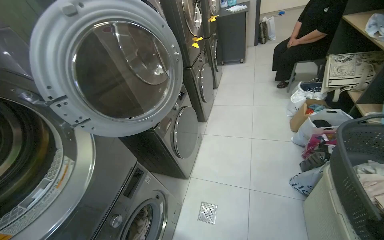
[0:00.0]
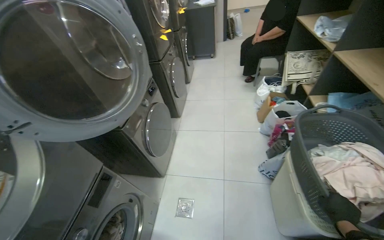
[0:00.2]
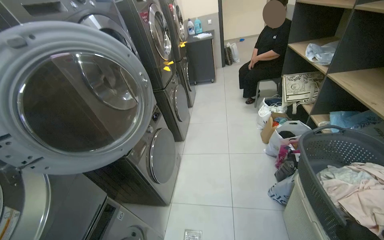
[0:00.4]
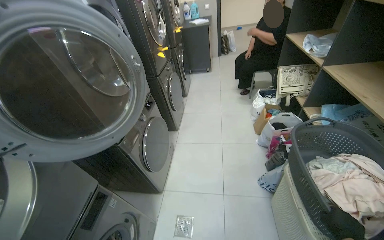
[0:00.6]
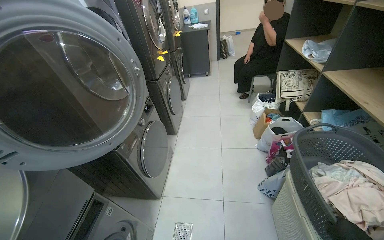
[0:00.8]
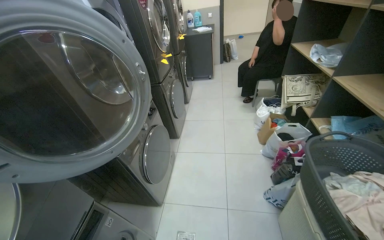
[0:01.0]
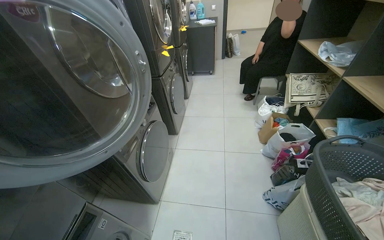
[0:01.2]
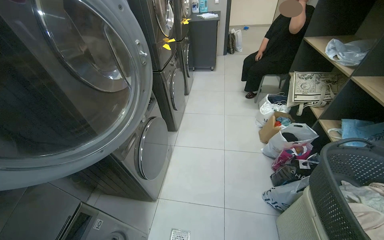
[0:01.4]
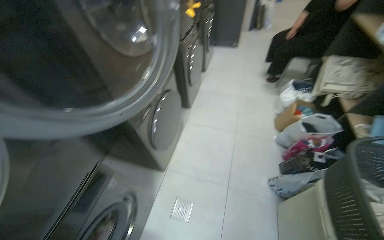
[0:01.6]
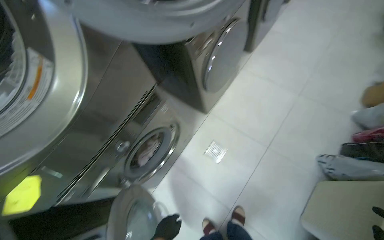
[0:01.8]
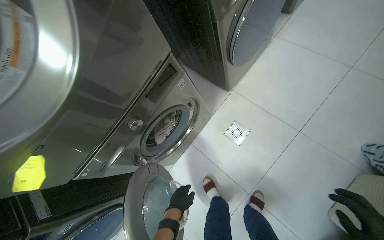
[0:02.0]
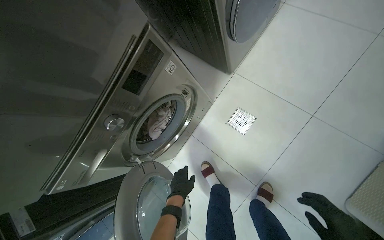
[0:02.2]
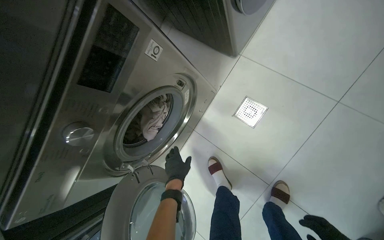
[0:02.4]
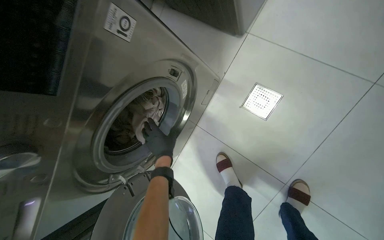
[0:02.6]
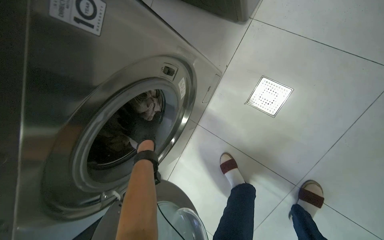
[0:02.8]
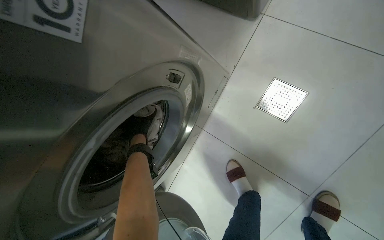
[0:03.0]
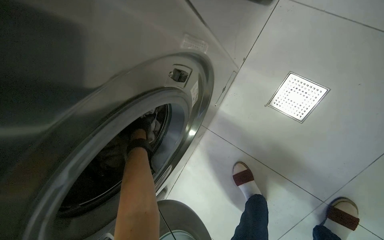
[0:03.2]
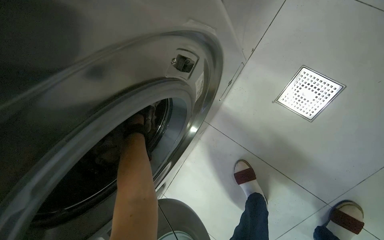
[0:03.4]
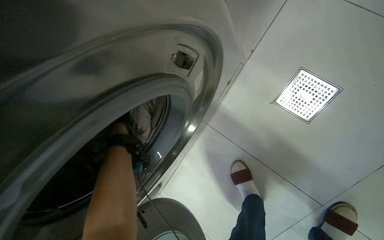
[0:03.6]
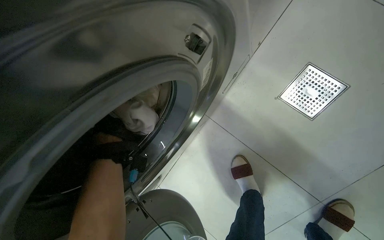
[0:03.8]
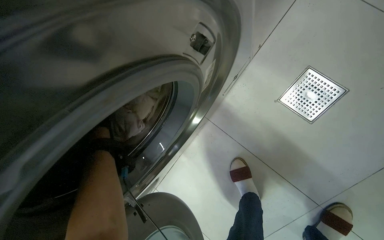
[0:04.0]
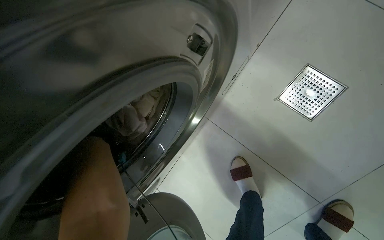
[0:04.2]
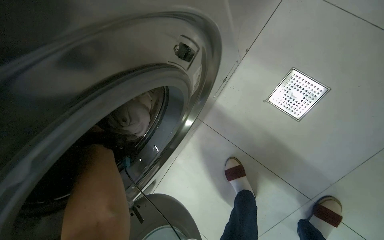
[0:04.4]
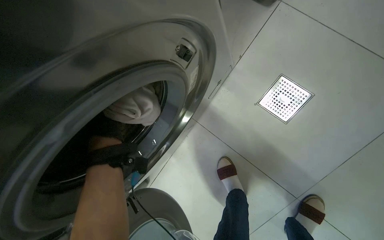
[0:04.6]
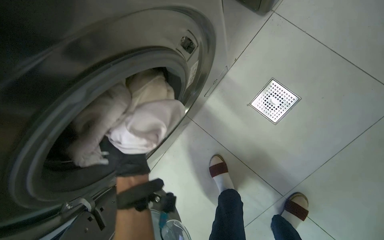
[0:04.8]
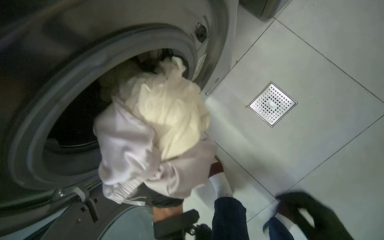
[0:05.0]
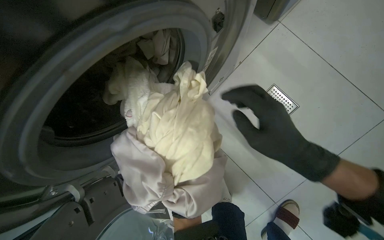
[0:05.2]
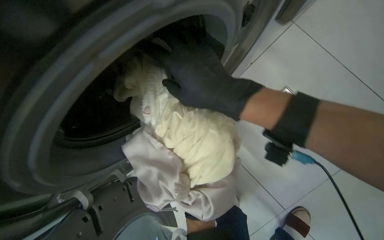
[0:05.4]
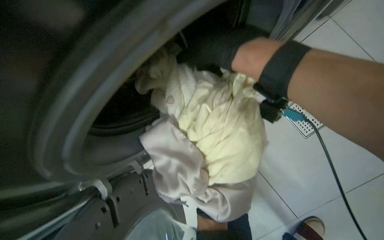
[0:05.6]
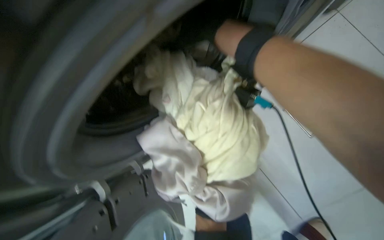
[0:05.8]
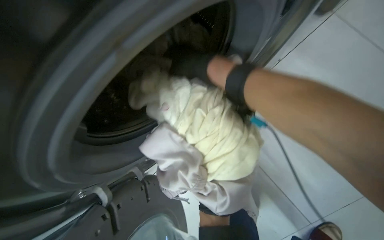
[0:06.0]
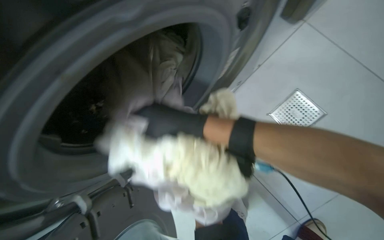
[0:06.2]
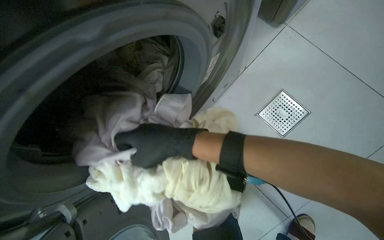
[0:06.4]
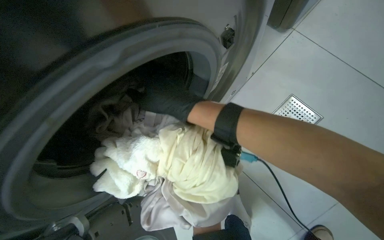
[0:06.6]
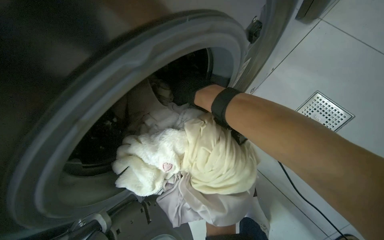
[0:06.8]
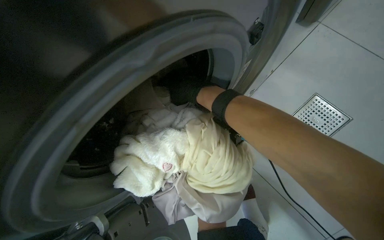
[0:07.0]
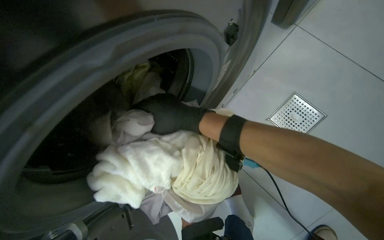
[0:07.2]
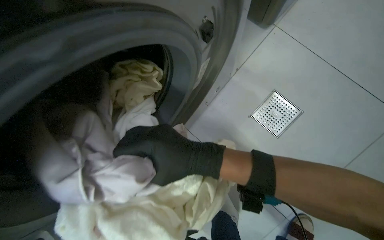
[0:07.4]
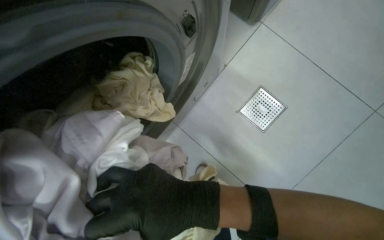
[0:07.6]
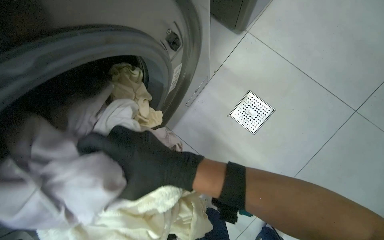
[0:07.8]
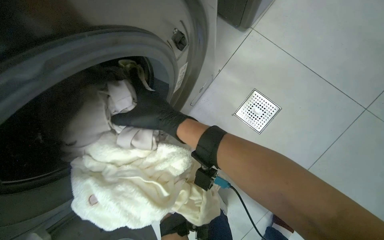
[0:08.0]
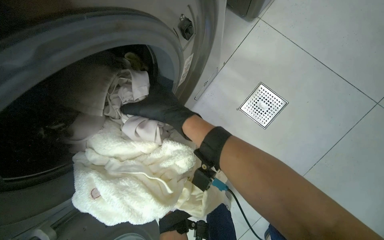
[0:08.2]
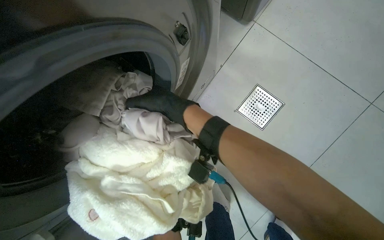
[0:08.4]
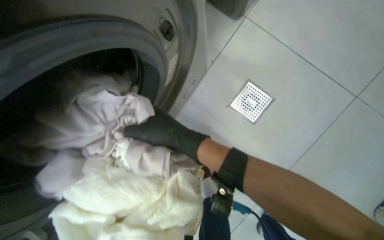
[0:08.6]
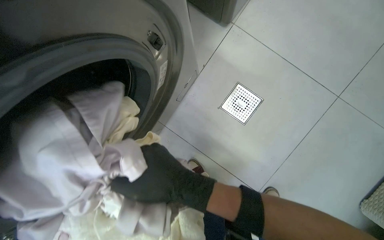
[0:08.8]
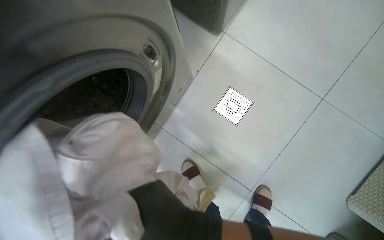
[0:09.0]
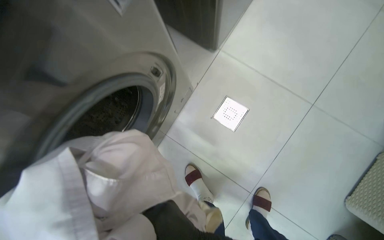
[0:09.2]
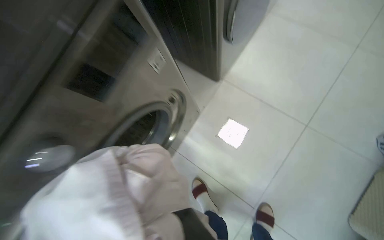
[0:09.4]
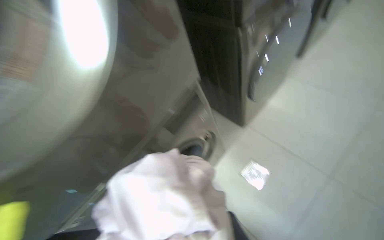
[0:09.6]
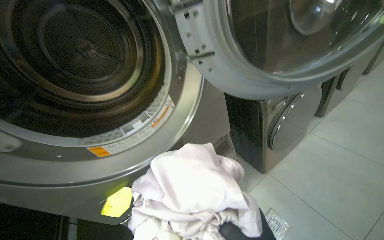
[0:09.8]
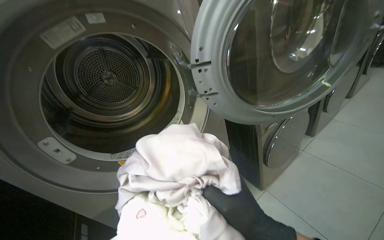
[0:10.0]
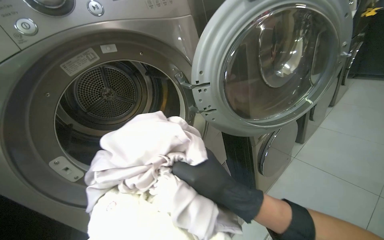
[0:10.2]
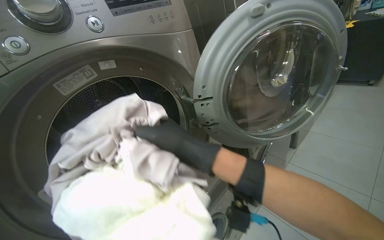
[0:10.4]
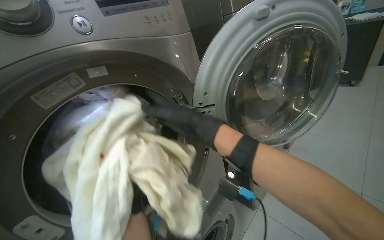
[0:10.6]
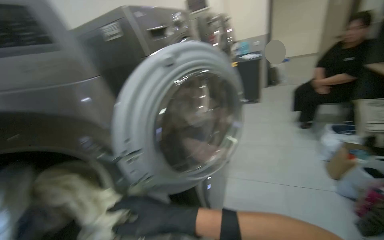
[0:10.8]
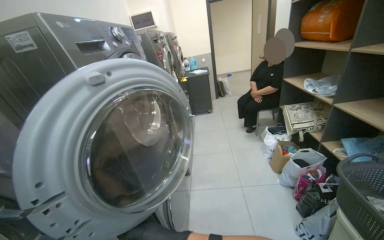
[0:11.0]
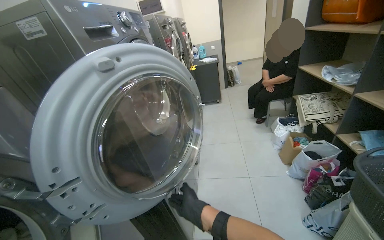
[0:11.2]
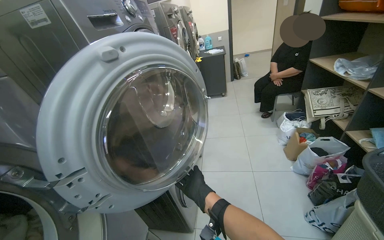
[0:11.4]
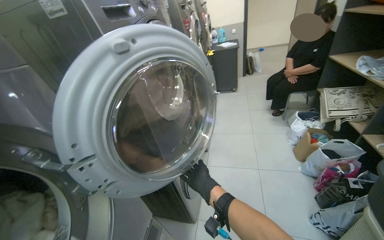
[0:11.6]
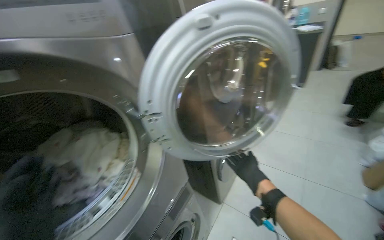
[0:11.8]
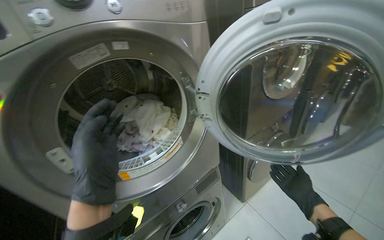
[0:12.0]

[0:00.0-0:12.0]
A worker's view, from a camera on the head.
Job: managing laundry.
The whole recording: Transferring laundry to dryer. The worker unloads clothes from a washing machine and loads them into a dryer, then sets the dryer cycle.
0:01.6 to 0:03.0: The camera is carried roughly 70 cm. The camera is aimed about 30 degrees further to the left. The camera pitches downward, by some 45 degrees.
0:03.0 to 0:04.4: The left hand moves to the left, about 20 cm.
0:06.0 to 0:07.6: The right hand moves down the picture and nearer to the camera, approximately 25 cm.
0:07.6 to 0:09.0: The head turns to the right by roughly 20 degrees. The right hand travels up the picture and back again, some 15 cm each way.
0:09.0 to 0:10.4: The camera is carried roughly 90 cm. The wearer looks some 20 degrees further to the left. The wearer looks about 55 degrees further upward.

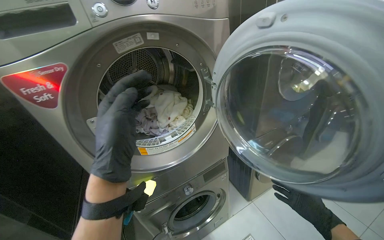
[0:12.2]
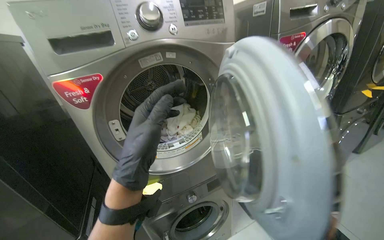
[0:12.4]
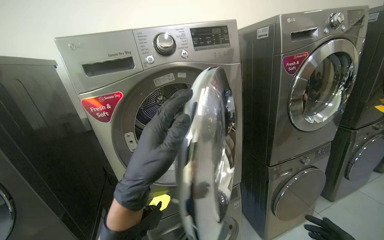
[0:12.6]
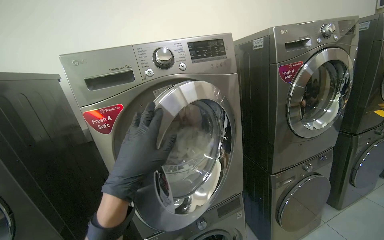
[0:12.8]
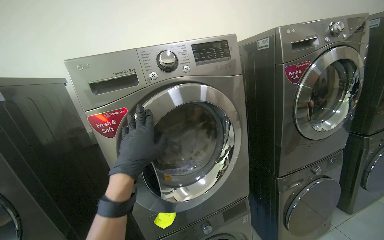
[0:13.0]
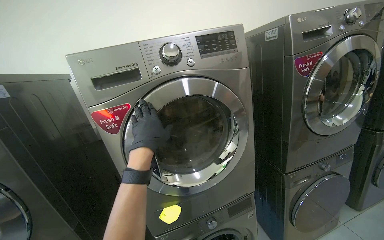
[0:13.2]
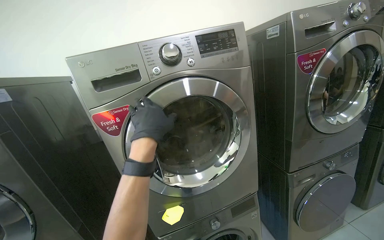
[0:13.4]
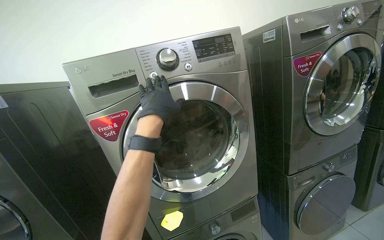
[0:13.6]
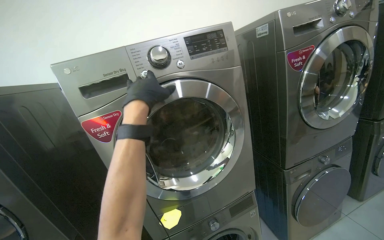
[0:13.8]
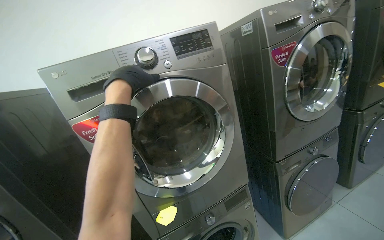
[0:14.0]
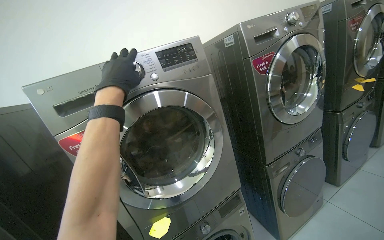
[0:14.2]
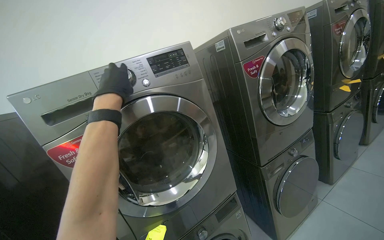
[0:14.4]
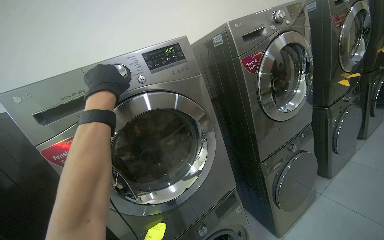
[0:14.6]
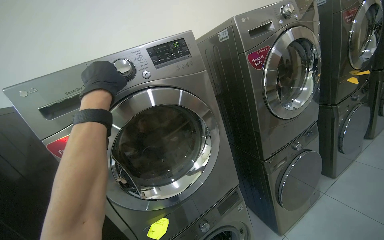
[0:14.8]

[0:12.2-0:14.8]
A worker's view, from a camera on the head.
Job: managing laundry.
The whole recording: Transferring laundry to dryer. The worker unloads clothes from a washing machine and loads them into a dryer, then sets the dryer cycle.
0:12.2 to 0:13.4: The camera pitches upward, by some 15 degrees. The left hand shifts roughly 10 cm farther from the camera.
0:13.4 to 0:14.8: The left hand goes about 20 cm up the picture.

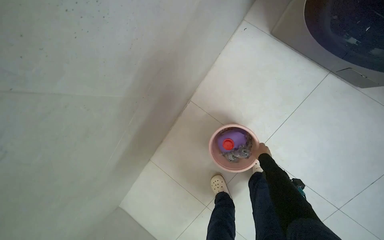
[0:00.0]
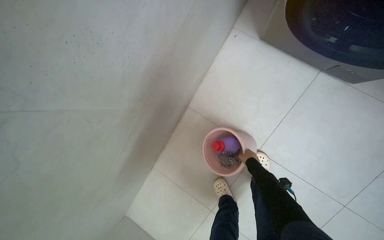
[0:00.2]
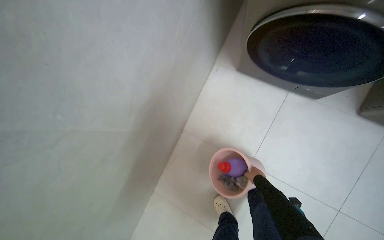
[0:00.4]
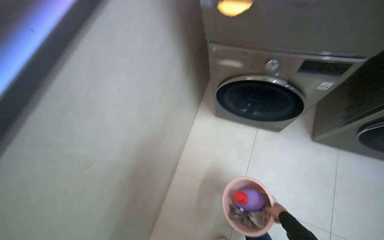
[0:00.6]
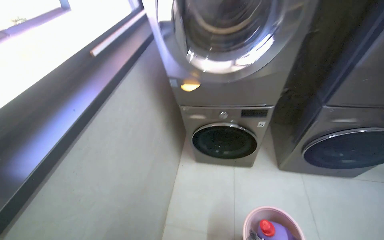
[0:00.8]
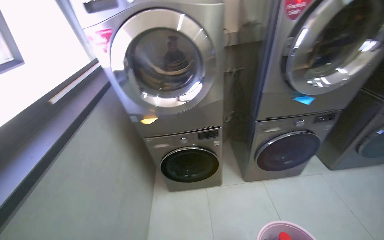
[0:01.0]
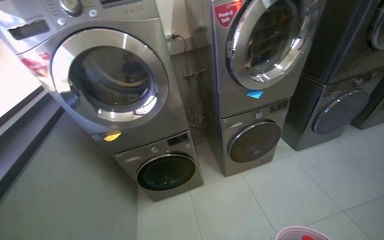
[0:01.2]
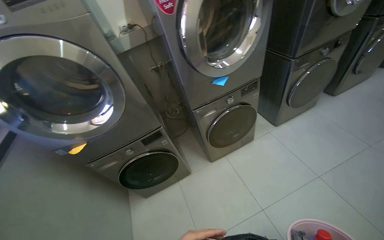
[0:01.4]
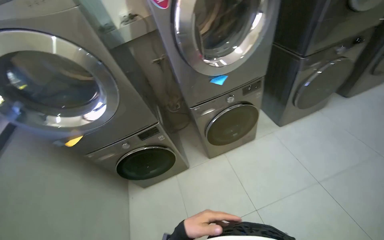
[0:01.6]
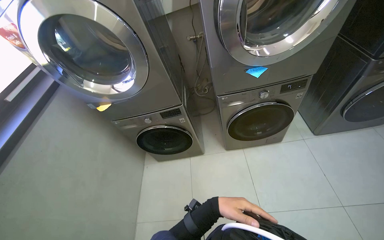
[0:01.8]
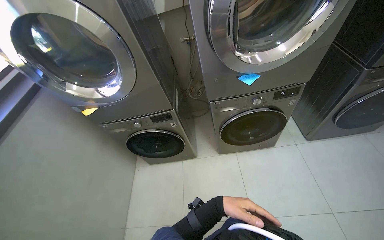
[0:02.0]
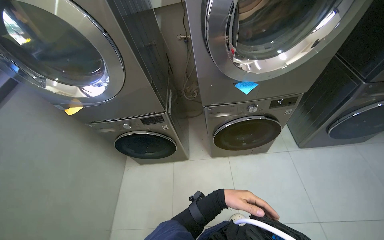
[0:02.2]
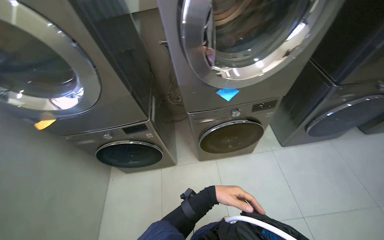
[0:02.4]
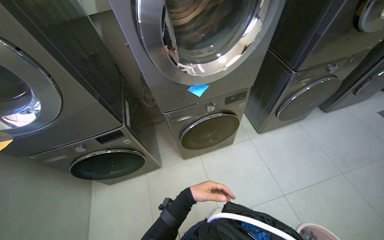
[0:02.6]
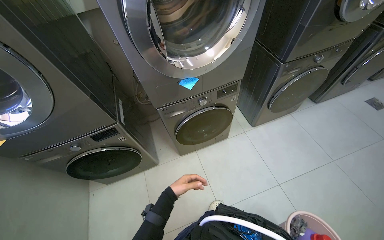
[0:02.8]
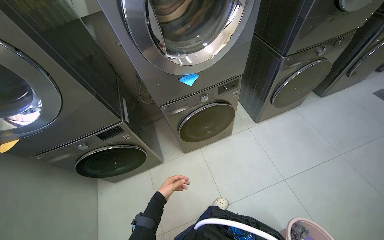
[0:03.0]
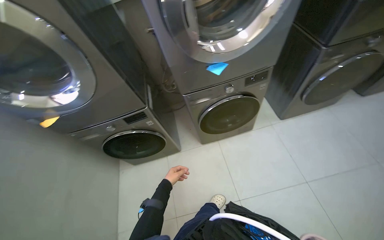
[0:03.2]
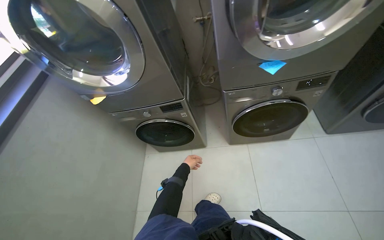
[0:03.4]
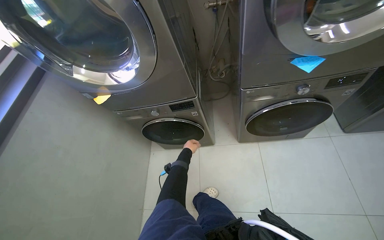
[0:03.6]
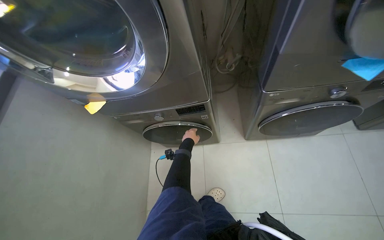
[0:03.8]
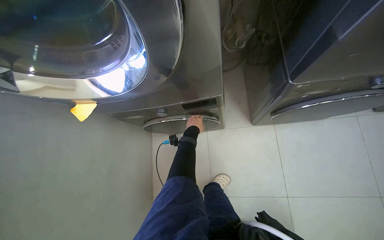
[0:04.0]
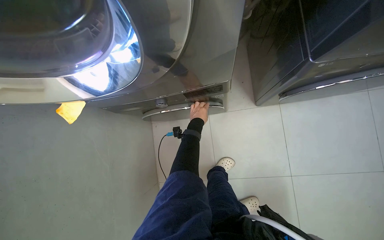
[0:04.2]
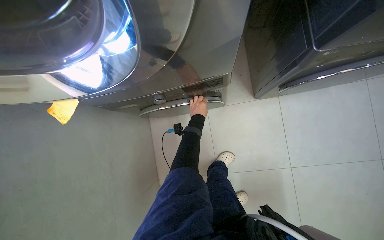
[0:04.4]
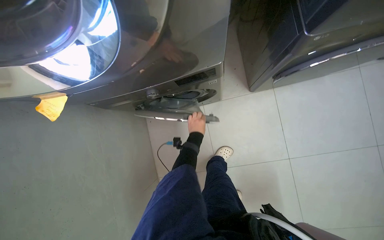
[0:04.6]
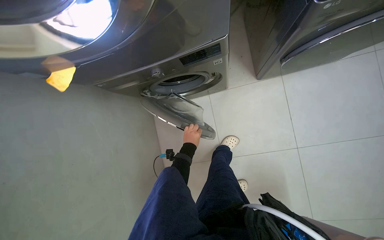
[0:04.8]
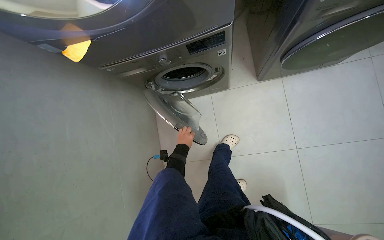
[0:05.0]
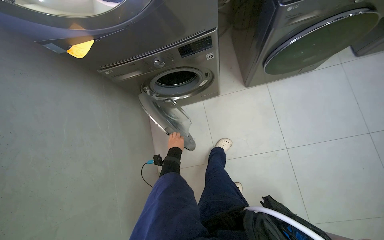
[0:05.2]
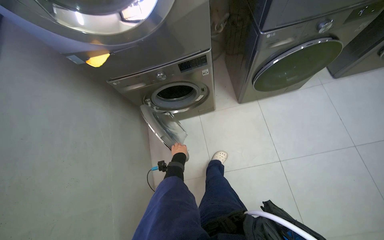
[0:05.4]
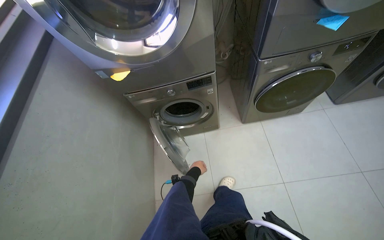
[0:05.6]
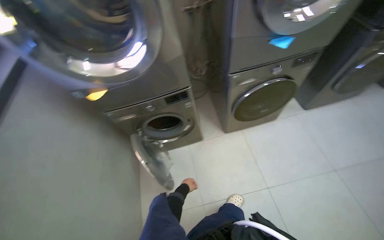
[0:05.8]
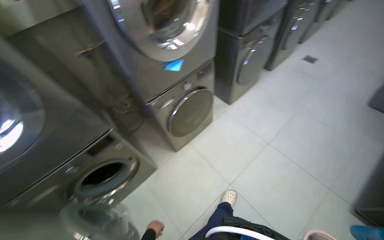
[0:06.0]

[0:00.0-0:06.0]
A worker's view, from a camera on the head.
Job: managing laundry.
The whole recording: Cleaning washing machine filters. The worker opens the washing machine compartment and cleans the filter.
0:00.0 to 0:01.6: The head travels some 90 cm. The head rotates about 55 degrees to the right. The view tilts some 60 degrees upward.
0:03.0 to 0:04.4: The camera travels about 60 cm. The camera pitches downward, by approximately 35 degrees.
0:04.4 to 0:06.0: The camera travels about 50 cm. The wearer looks about 35 degrees further to the right. The view tips upward by approximately 35 degrees.
